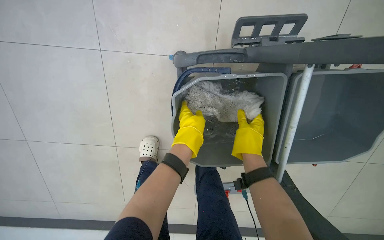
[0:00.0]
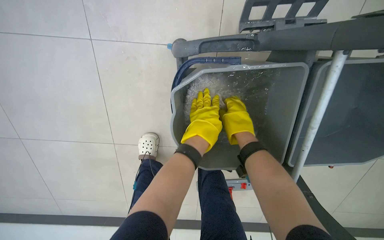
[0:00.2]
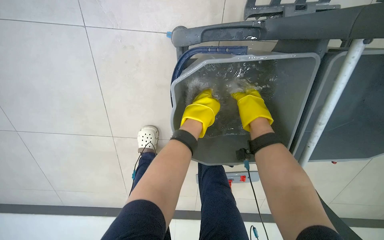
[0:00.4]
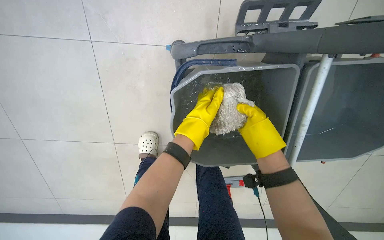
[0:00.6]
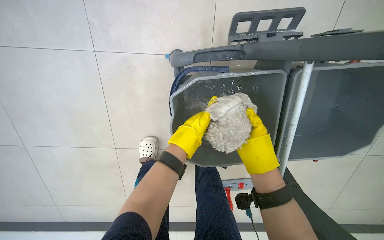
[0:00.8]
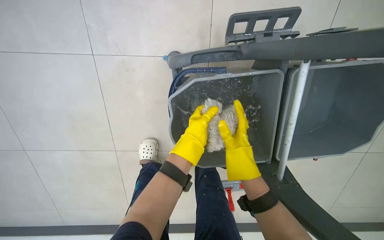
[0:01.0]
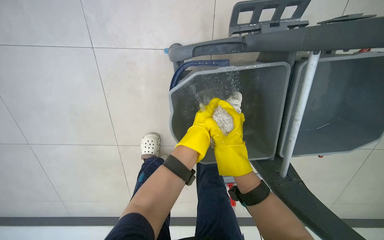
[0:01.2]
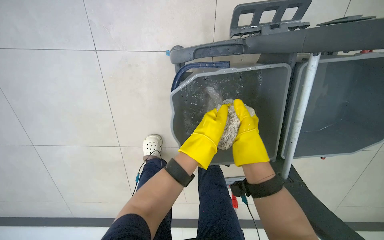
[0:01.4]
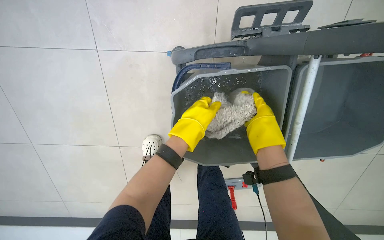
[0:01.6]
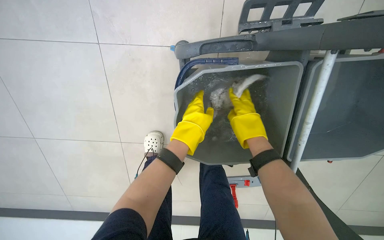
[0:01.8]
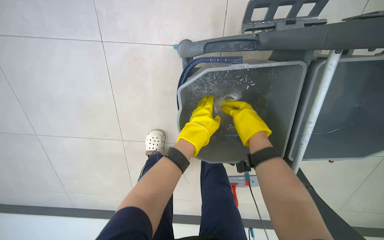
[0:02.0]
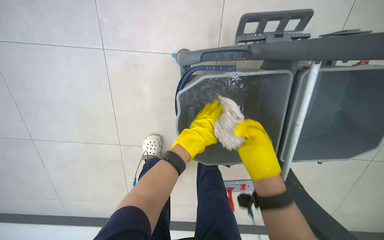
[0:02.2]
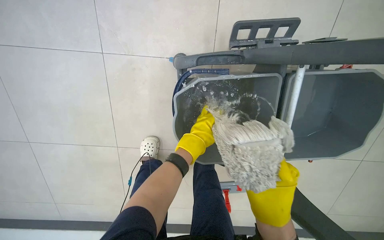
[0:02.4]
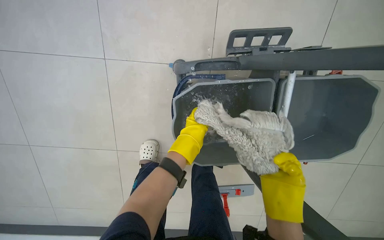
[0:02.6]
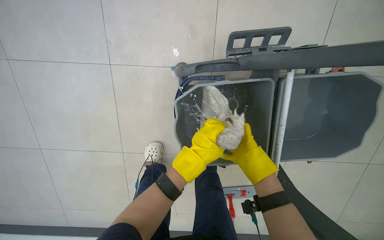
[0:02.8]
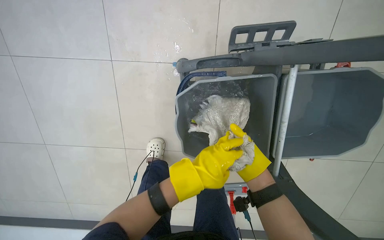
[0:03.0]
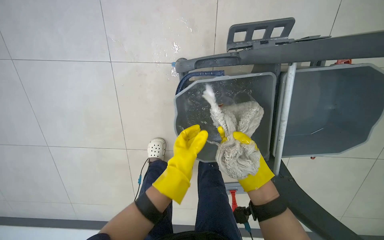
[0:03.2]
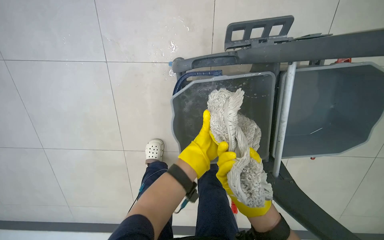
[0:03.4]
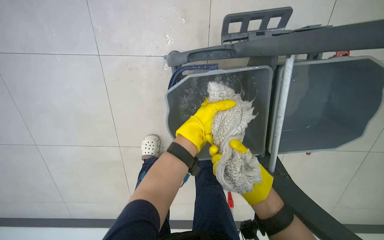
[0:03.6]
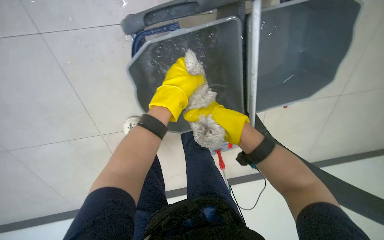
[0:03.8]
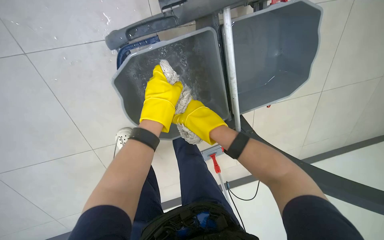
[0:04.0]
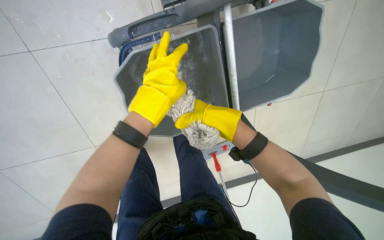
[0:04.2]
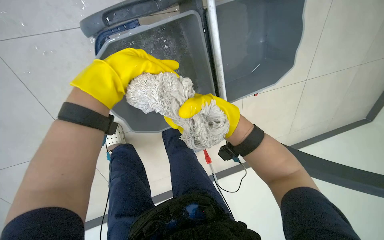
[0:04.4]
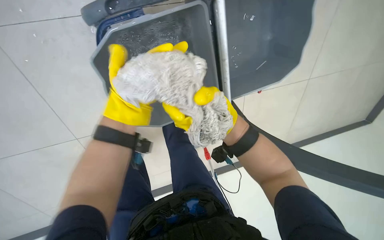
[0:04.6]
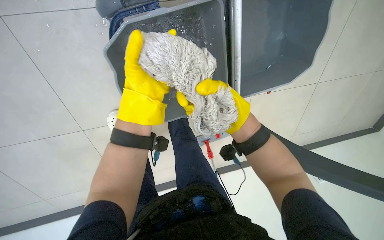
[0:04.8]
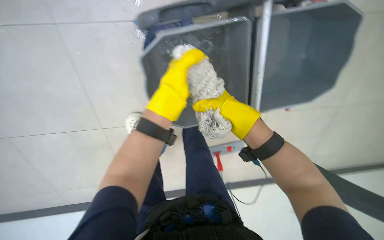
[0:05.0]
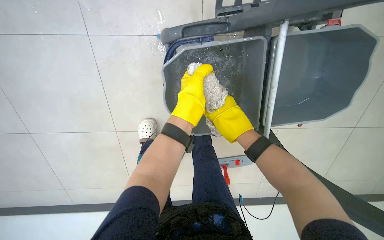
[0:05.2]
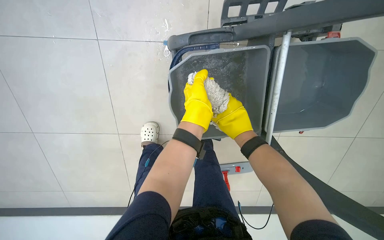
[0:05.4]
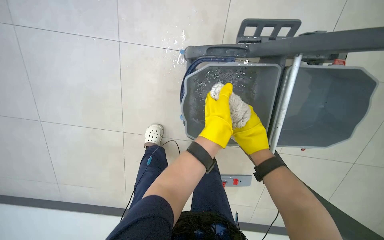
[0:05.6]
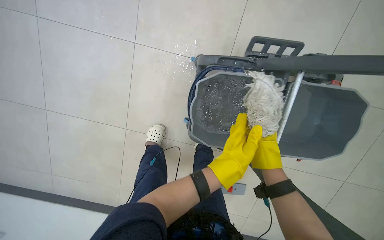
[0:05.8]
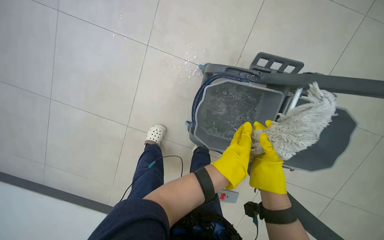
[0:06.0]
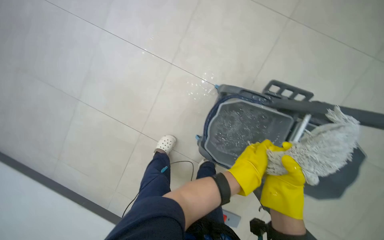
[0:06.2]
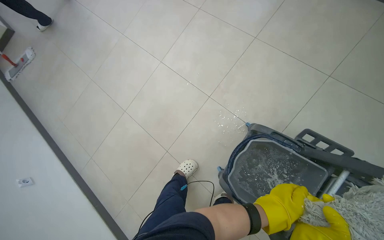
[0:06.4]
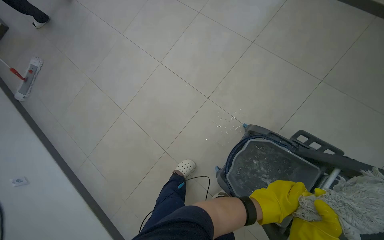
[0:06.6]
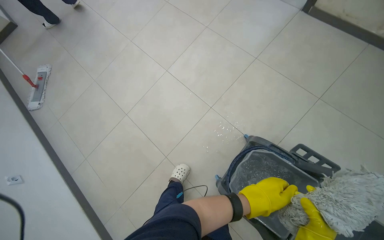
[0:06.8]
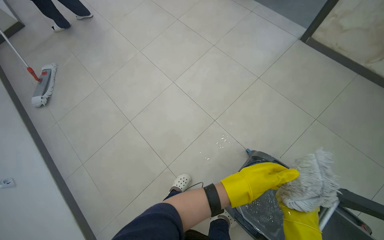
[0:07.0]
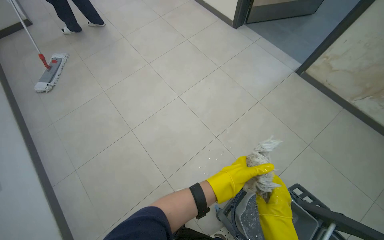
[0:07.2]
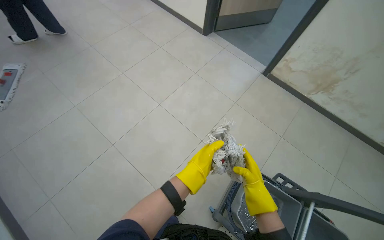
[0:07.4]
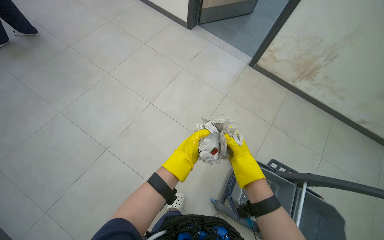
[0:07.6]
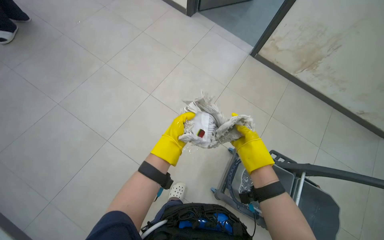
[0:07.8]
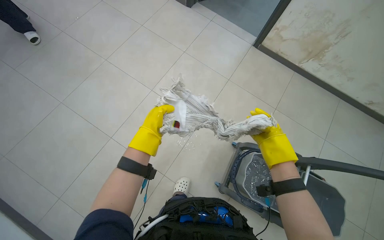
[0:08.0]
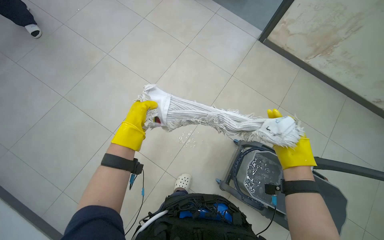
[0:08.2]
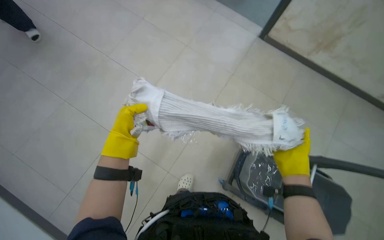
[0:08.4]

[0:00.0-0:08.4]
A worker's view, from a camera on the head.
Job: mopping floor.
The whole recording: Mopping floor. The worker mops the floor, including changing and rinsing mop heads.
0:01.4 to 0:02.8: The left hand moves roughly 10 cm farther from the camera and comes back, while the right hand moves roughly 15 cm down the picture and comes back.
0:02.8 to 0:04.2: The view tilts approximately 15 degrees downward. The left hand heads up the picture, covering about 10 cm. Meanwhile the right hand heads nearer to the camera, covering some 10 cm.
0:05.6 to 0:07.0: The view tilts approximately 30 degrees upward. The scene rotates clockwise by about 40 degrees.
0:07.0 to 0:08.4: The left hand is displaced to the left by some 30 cm.

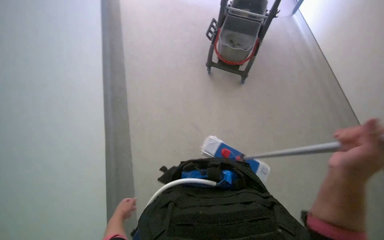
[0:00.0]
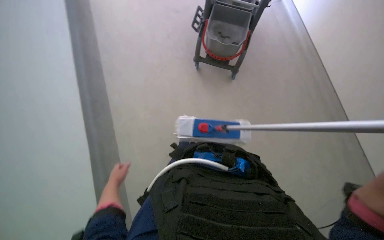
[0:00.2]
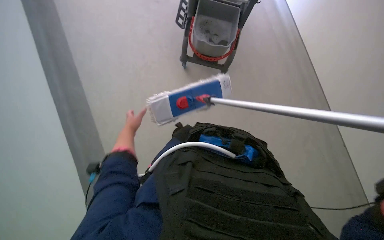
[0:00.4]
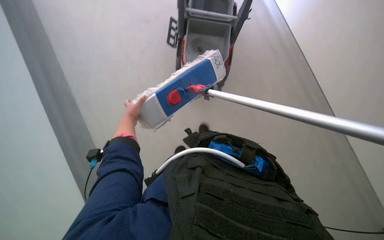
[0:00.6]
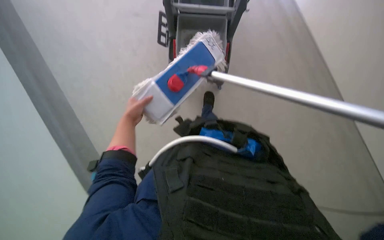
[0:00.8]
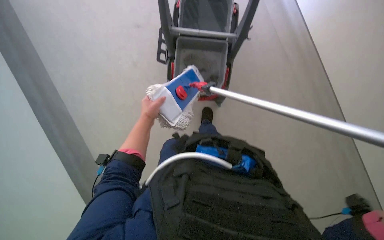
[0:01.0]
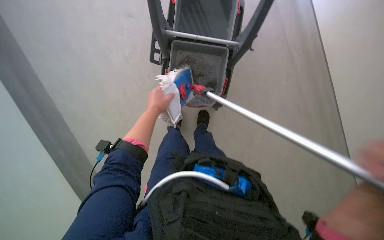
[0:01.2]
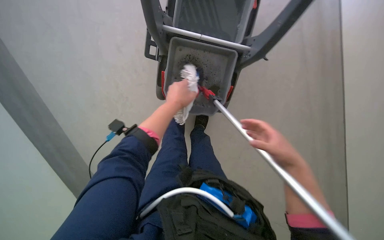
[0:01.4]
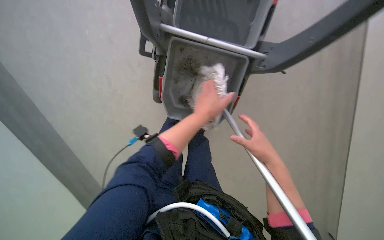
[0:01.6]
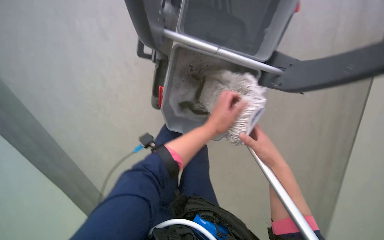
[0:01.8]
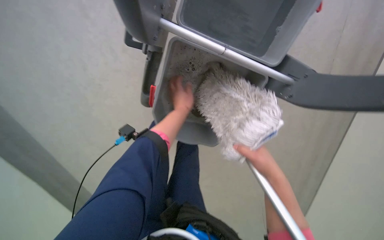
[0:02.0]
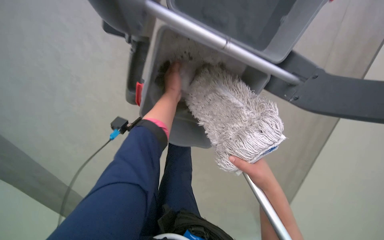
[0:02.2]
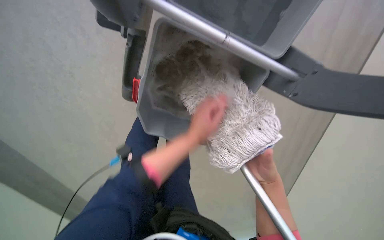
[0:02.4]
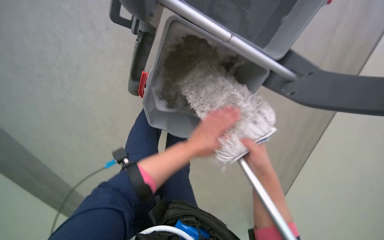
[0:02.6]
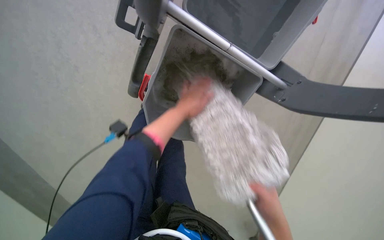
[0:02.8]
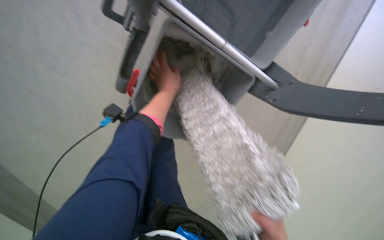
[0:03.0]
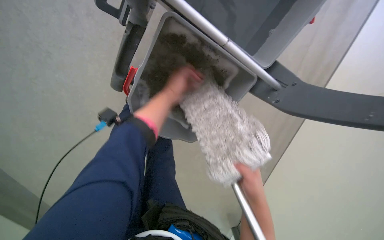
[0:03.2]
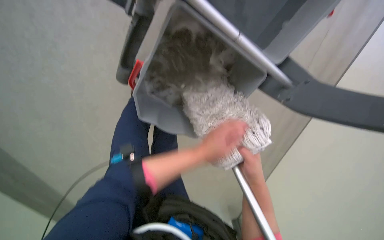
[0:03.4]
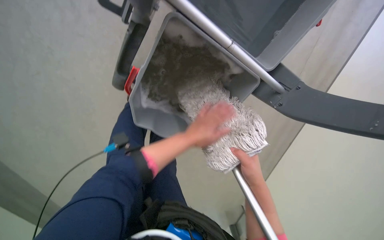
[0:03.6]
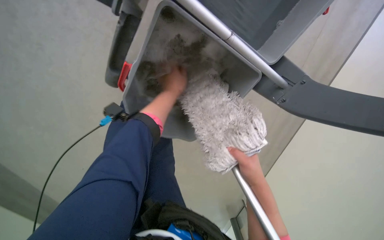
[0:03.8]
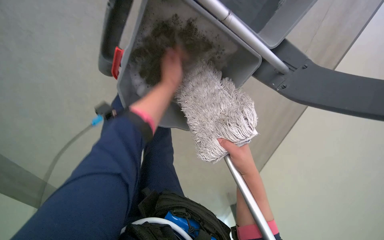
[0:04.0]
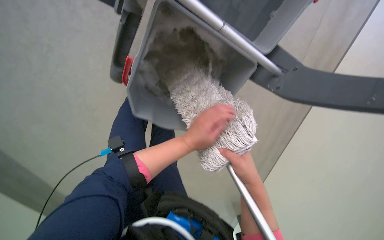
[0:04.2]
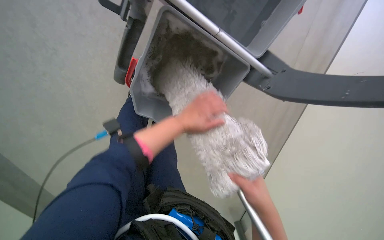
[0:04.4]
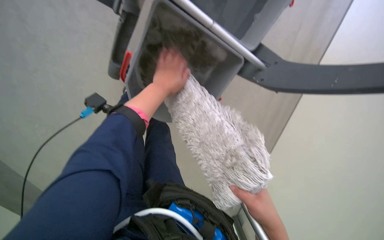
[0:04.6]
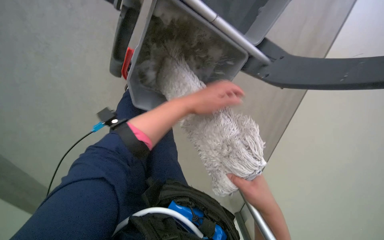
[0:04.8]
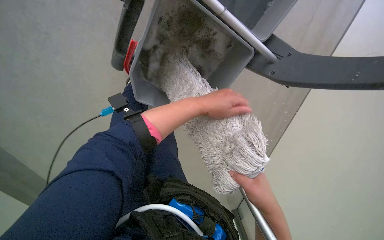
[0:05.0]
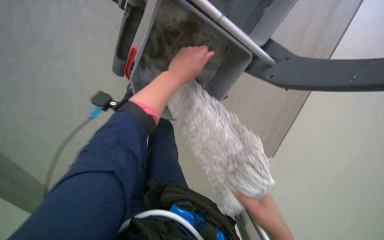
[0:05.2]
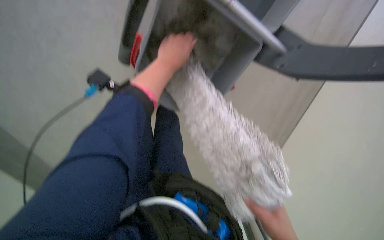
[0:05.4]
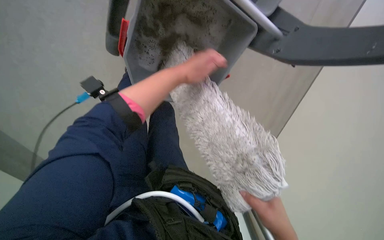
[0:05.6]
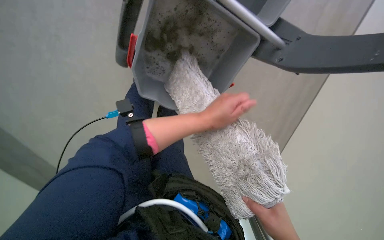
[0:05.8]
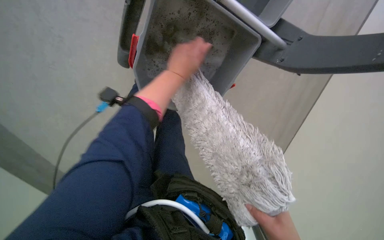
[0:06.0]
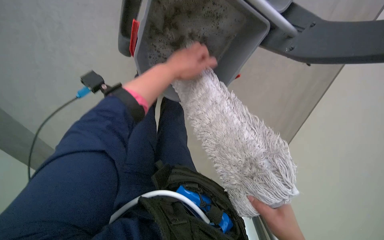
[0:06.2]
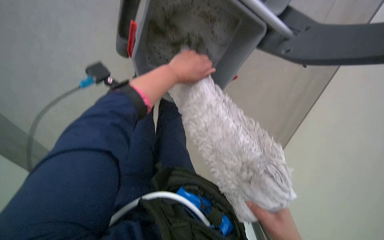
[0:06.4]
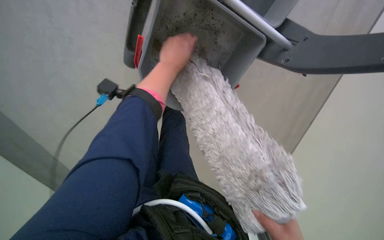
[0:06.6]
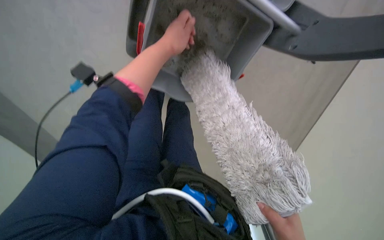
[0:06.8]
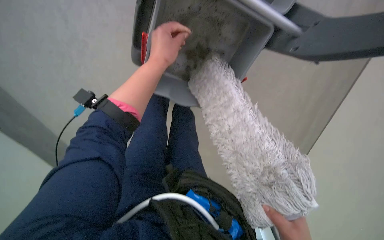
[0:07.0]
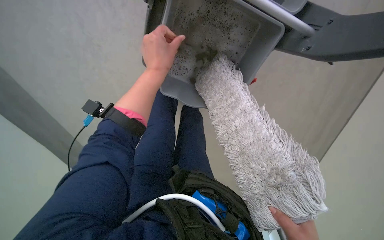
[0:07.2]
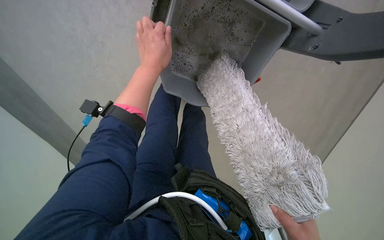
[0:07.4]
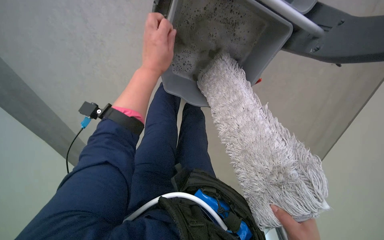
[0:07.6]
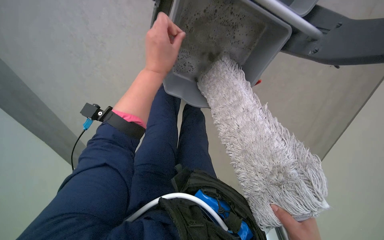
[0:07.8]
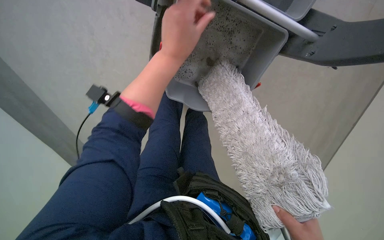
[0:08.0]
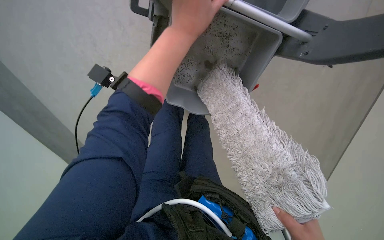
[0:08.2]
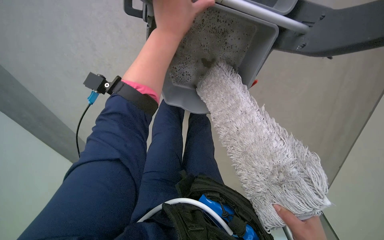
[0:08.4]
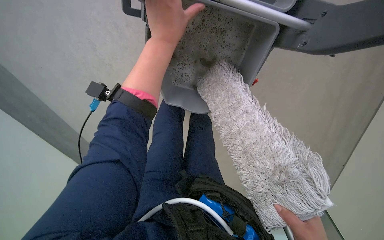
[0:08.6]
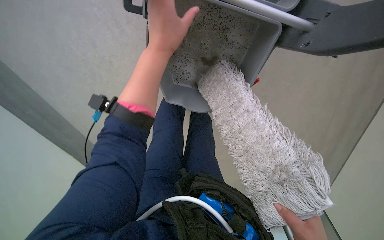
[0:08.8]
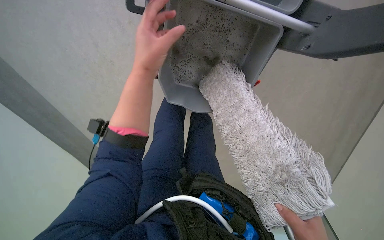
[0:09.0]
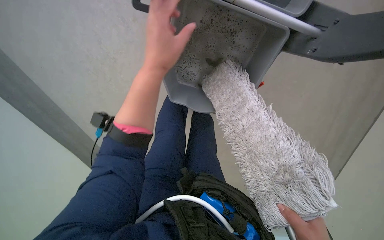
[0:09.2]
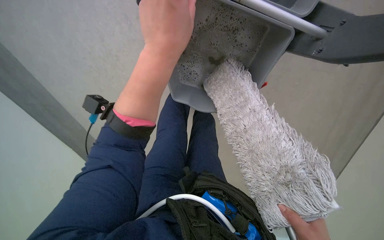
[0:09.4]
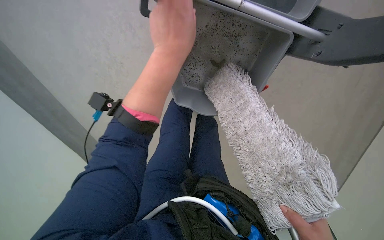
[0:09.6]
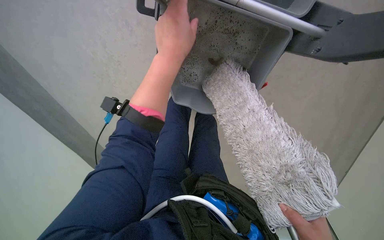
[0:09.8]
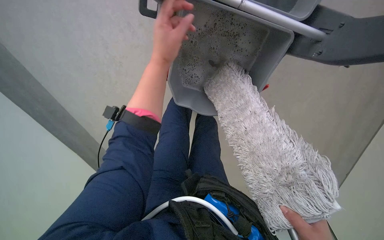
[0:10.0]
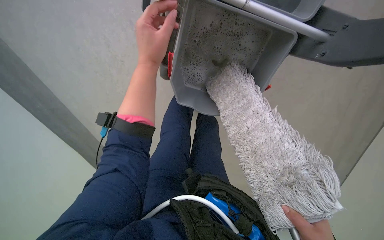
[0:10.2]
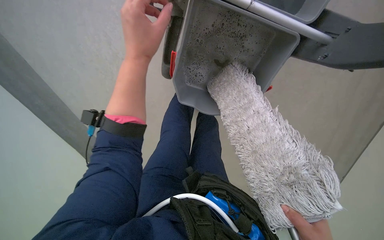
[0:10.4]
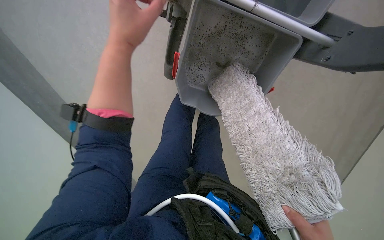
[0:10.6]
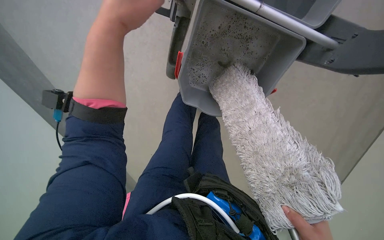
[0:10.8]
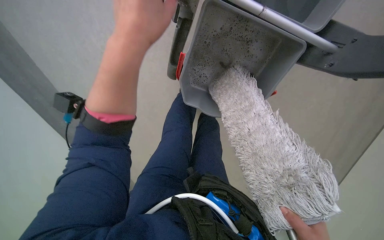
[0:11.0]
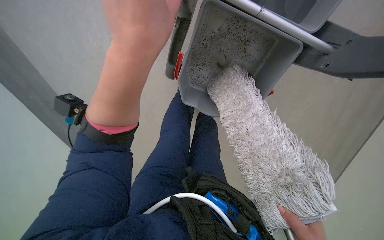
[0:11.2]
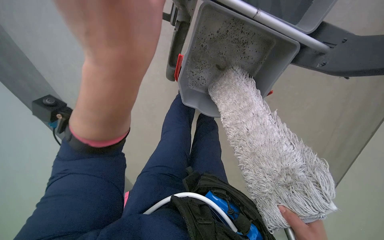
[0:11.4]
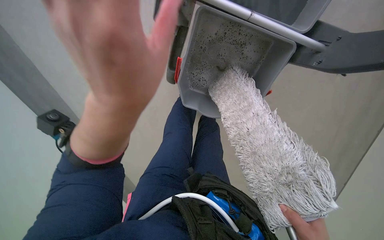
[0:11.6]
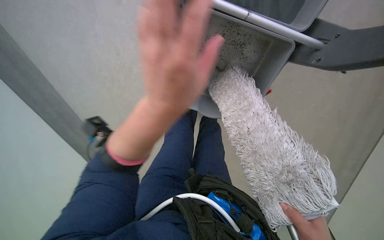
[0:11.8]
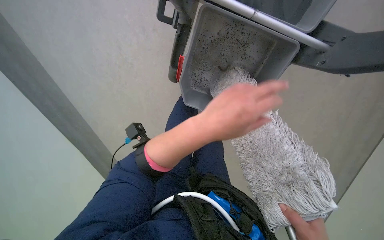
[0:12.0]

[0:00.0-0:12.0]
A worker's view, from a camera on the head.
Job: preparing cleaning supplies.
The whole recording: Rinsing and wringing mop. The worker rinses and wrings the mop head in a bucket on the cleaning cart.
0:00.0 to 0:01.6: The left hand is displaced up the picture and to the right by approximately 50 cm.
0:01.6 to 0:03.0: The left hand goes up and down the picture, some 20 cm each way, reversing 2 times.
0:03.0 to 0:04.4: The left hand moves up and down the picture over roughly 20 cm, changing direction 2 times.
0:04.4 to 0:06.0: The left hand goes up and down the picture, about 15 cm each way, reversing 2 times.
0:06.0 to 0:07.6: The left hand moves to the left, about 15 cm.
0:10.4 to 0:12.0: The left hand is displaced down the picture and to the right by about 20 cm.
